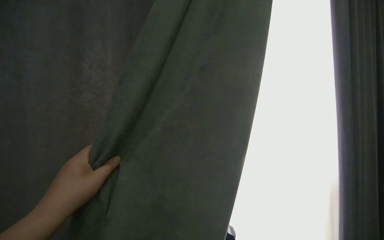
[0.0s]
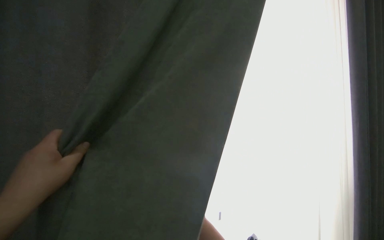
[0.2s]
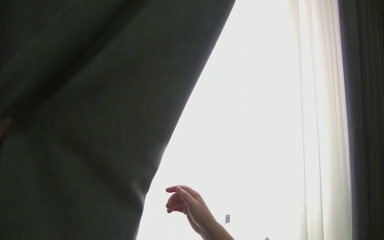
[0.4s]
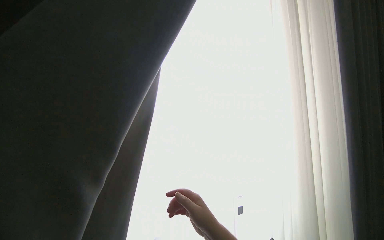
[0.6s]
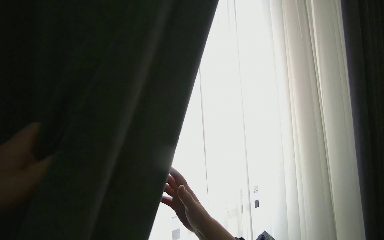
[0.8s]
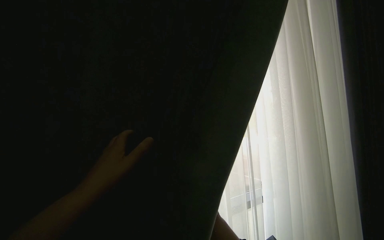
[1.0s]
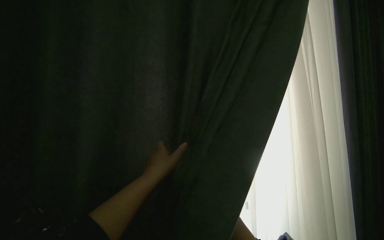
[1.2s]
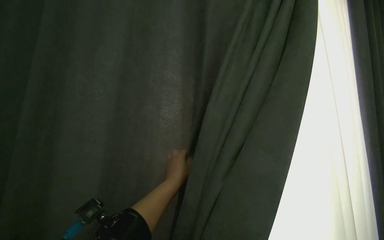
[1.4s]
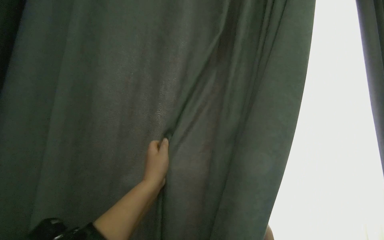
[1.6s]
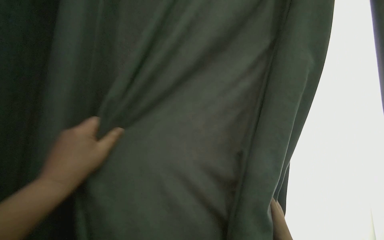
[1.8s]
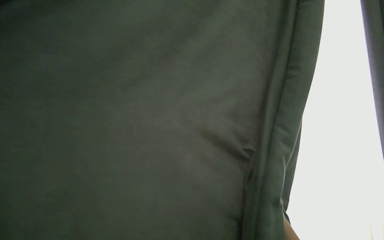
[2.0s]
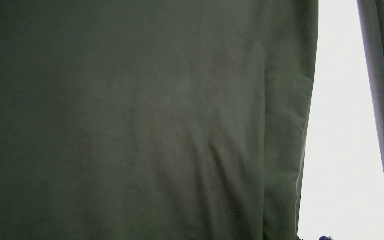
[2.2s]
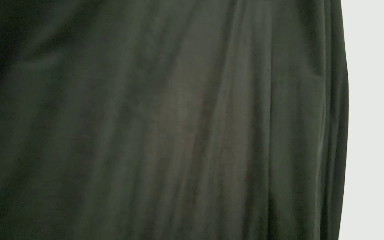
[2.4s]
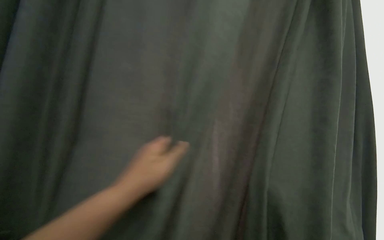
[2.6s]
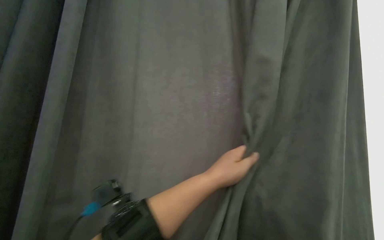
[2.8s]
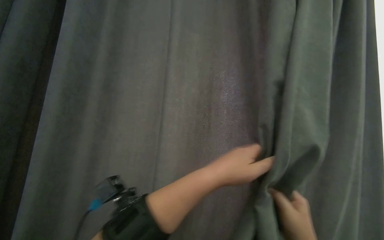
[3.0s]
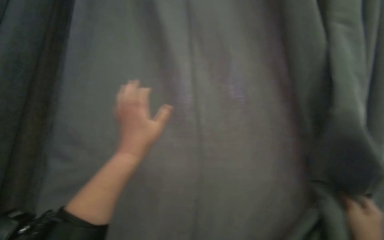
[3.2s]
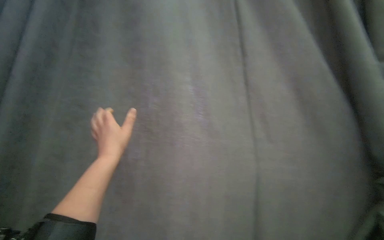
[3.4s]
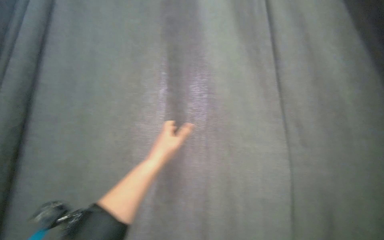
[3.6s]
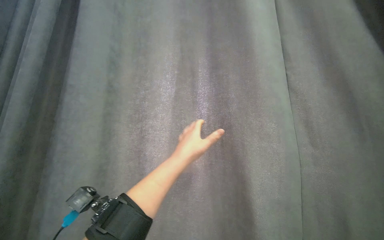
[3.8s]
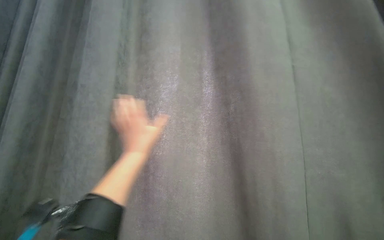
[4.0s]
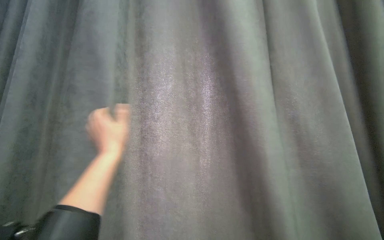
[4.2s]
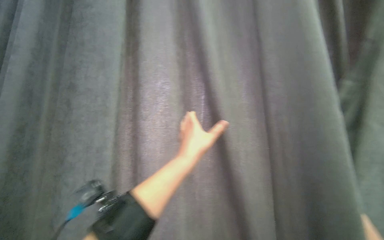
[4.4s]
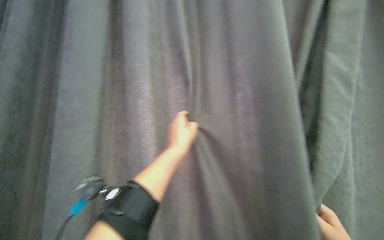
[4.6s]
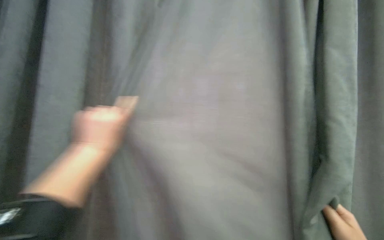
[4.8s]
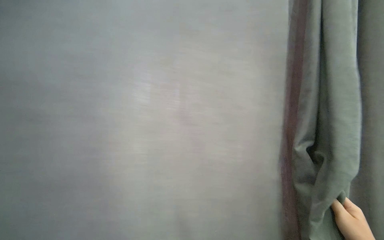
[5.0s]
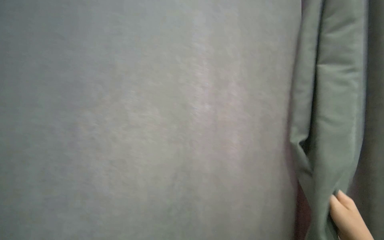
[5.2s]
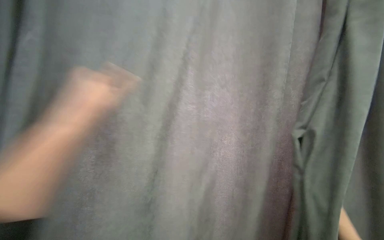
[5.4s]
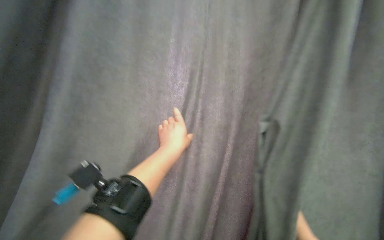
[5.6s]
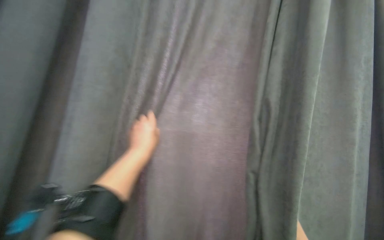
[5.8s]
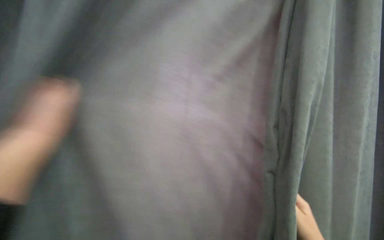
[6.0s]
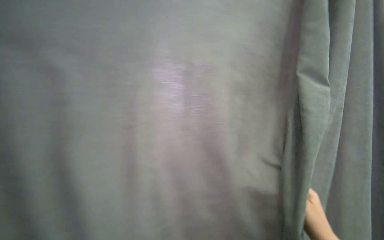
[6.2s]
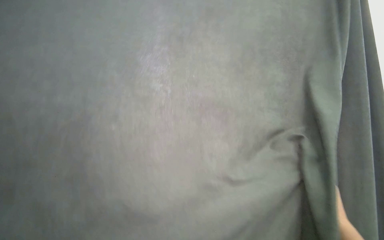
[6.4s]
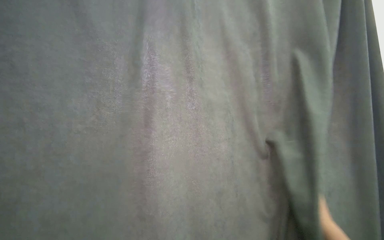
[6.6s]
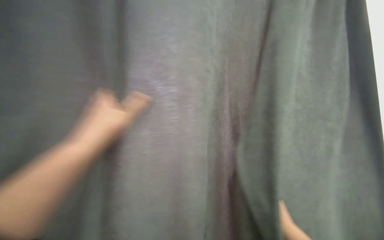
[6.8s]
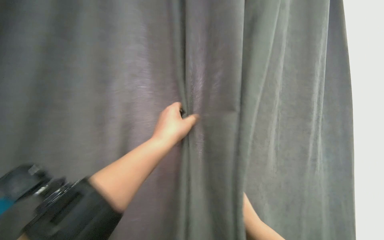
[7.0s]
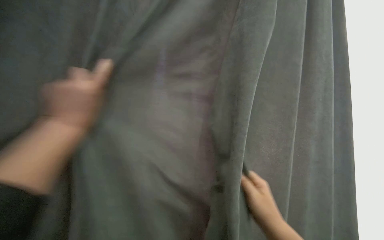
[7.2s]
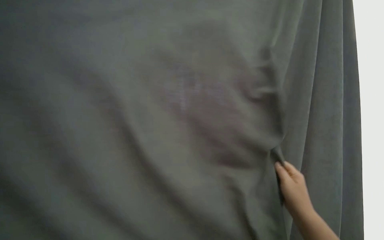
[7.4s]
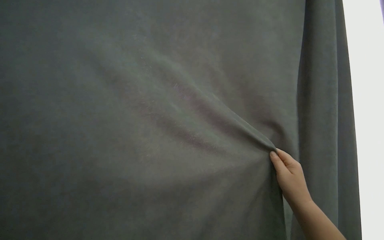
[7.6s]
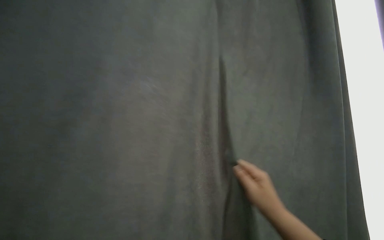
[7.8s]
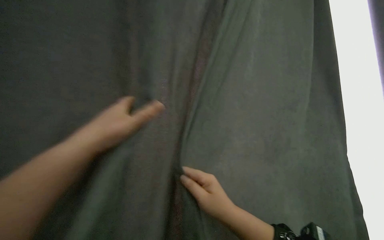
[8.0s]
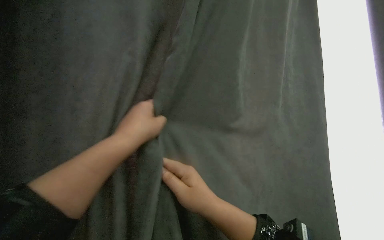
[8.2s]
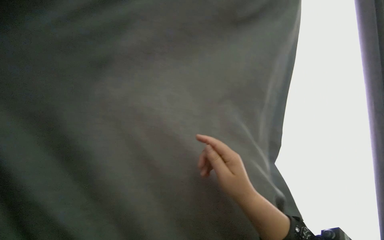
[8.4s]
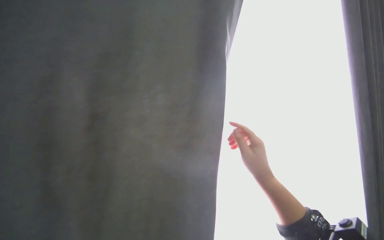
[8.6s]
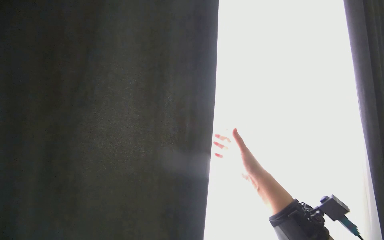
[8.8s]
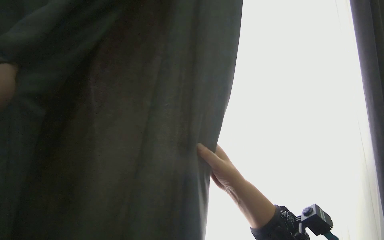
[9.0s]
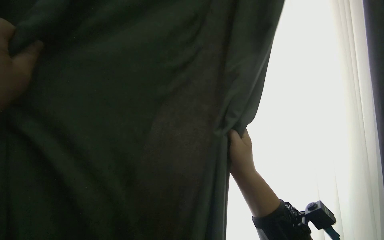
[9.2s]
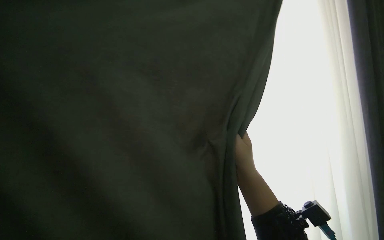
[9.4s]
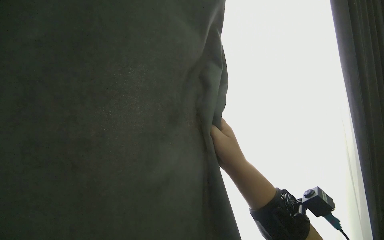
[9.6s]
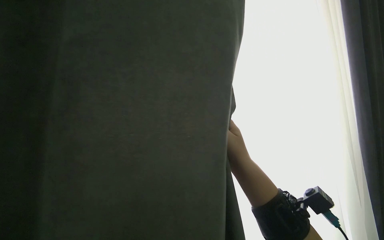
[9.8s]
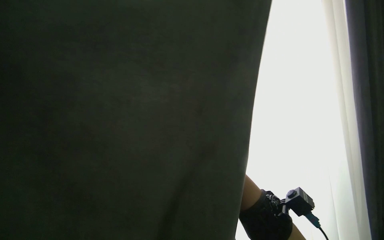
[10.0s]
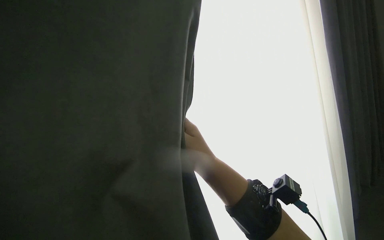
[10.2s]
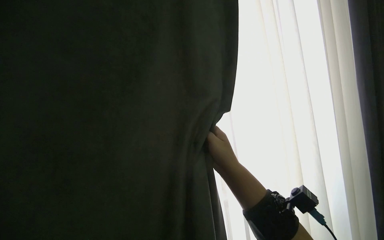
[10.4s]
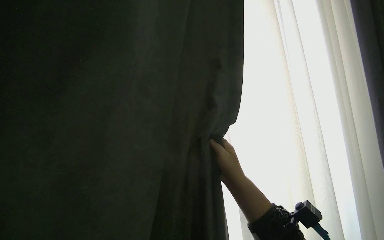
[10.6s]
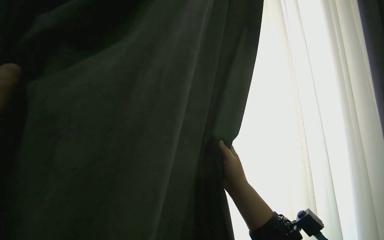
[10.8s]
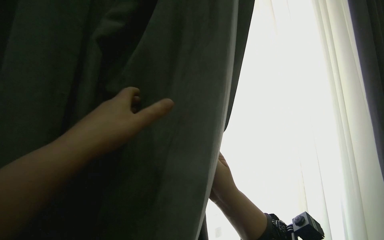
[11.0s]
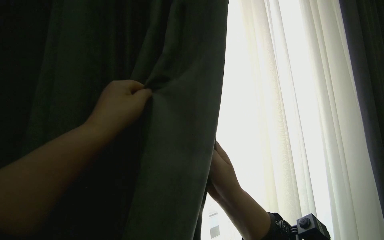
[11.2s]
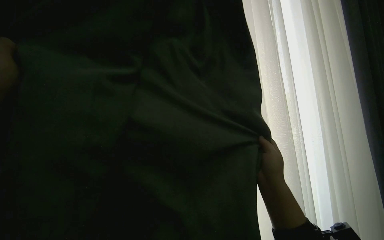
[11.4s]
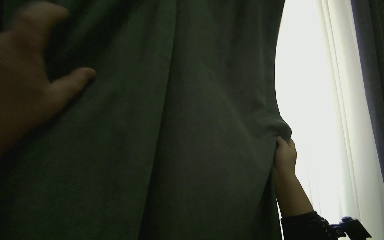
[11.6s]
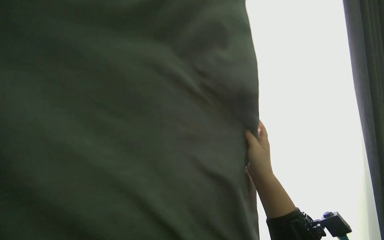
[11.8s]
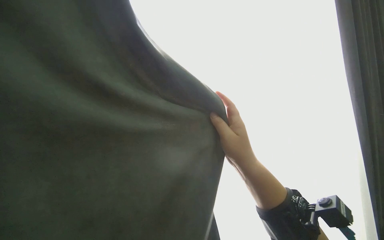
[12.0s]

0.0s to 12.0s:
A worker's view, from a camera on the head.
Job: organizing items.
The whole recording: Pulling room curtains. The worker pulls and adjusts the grey and white curtains across the window.
10.4s to 12.0s: The right hand travels to the right and back again, about 15 cm each way.

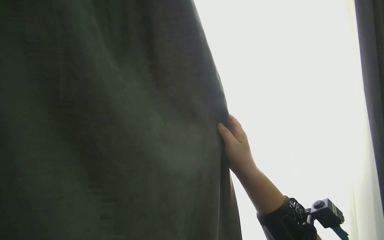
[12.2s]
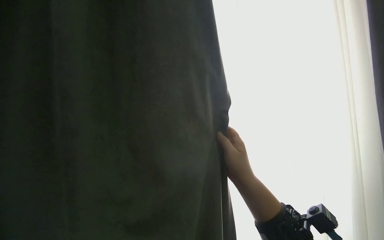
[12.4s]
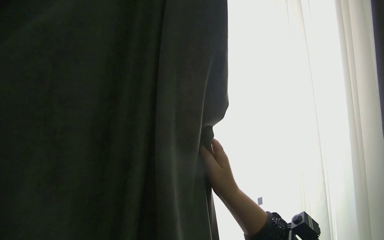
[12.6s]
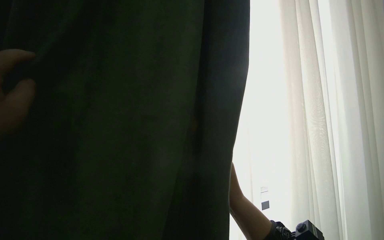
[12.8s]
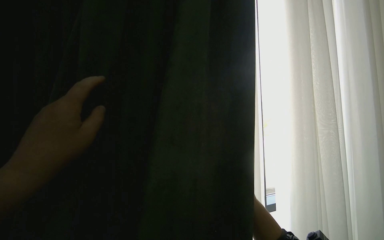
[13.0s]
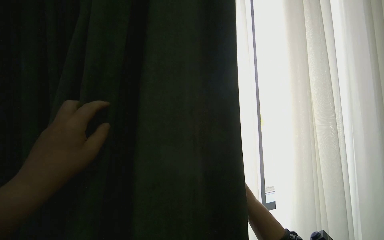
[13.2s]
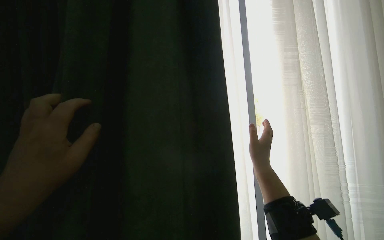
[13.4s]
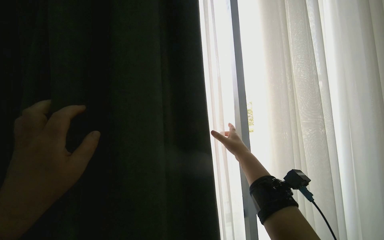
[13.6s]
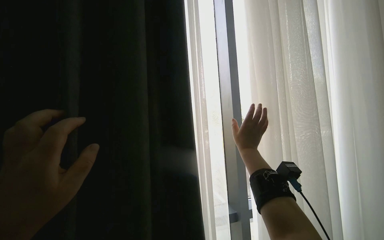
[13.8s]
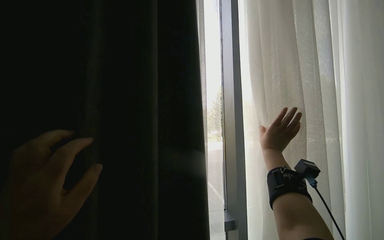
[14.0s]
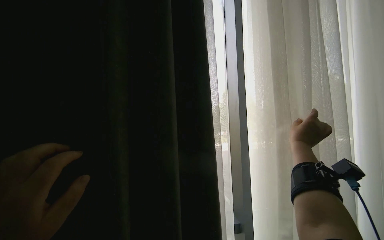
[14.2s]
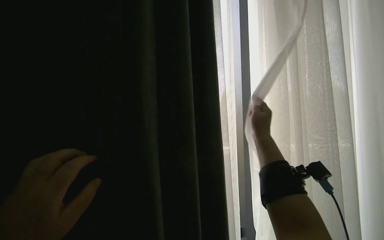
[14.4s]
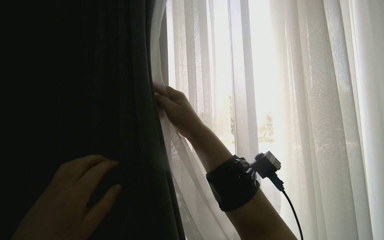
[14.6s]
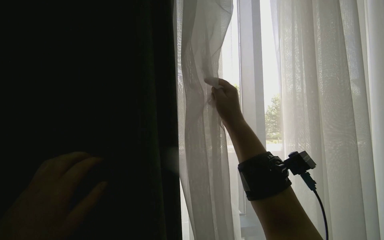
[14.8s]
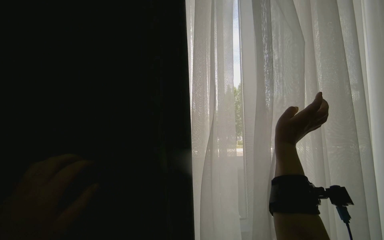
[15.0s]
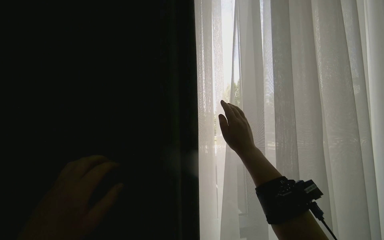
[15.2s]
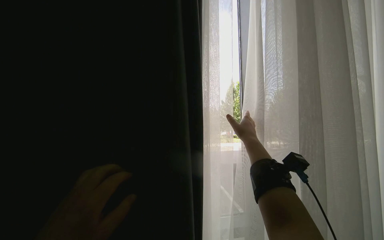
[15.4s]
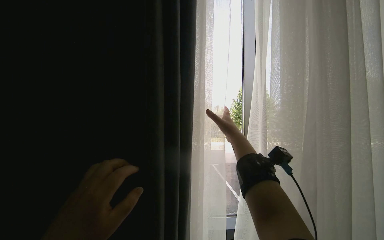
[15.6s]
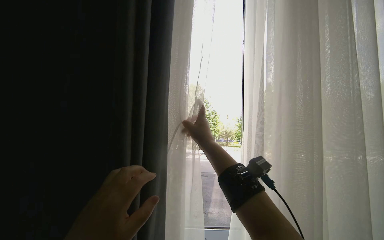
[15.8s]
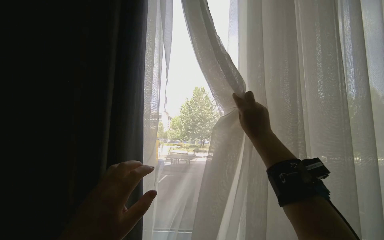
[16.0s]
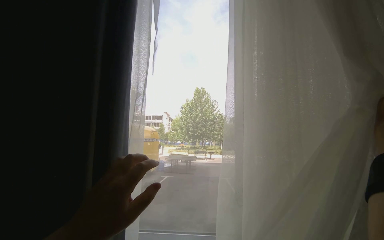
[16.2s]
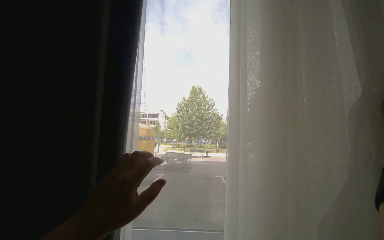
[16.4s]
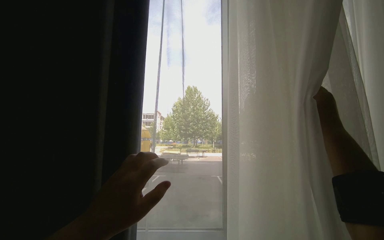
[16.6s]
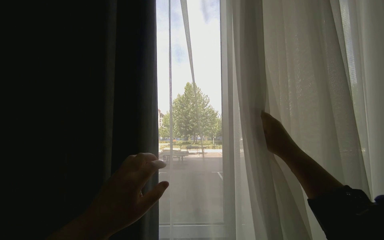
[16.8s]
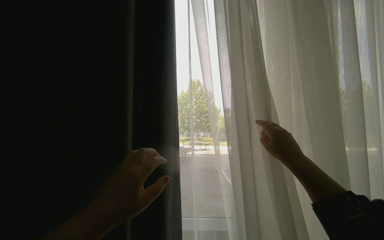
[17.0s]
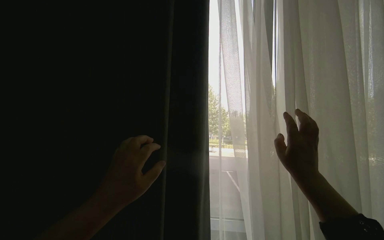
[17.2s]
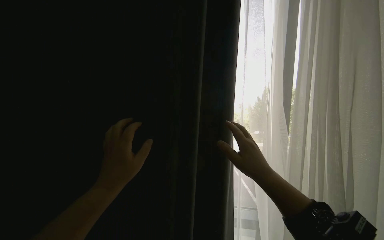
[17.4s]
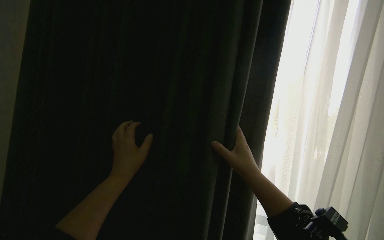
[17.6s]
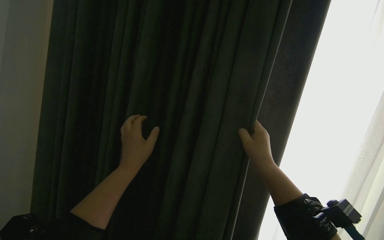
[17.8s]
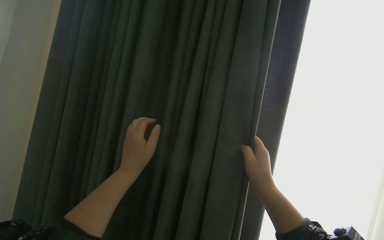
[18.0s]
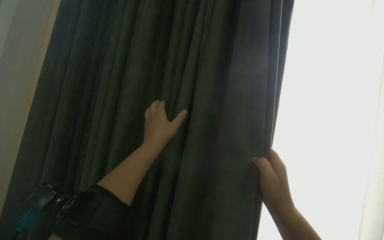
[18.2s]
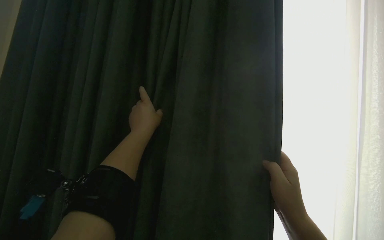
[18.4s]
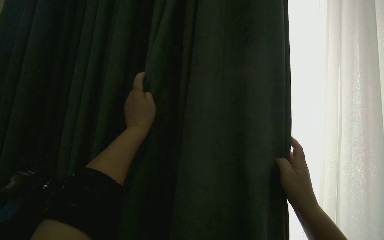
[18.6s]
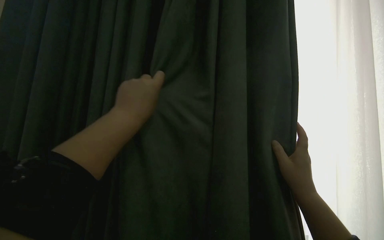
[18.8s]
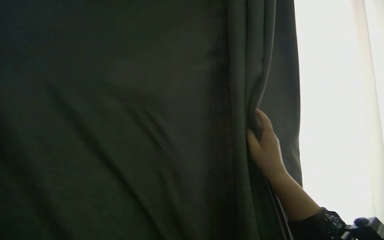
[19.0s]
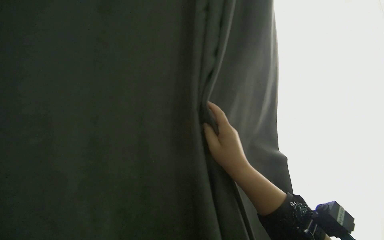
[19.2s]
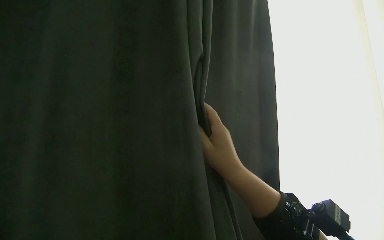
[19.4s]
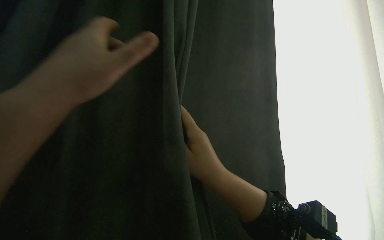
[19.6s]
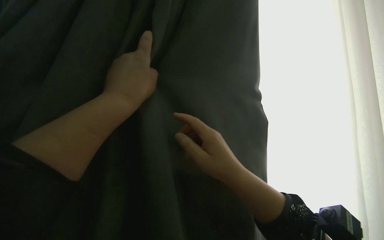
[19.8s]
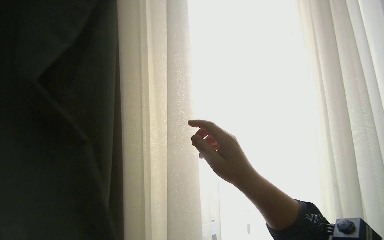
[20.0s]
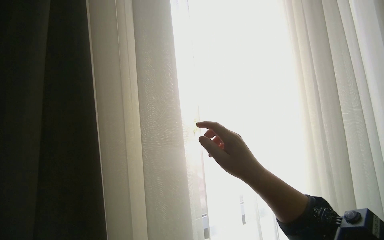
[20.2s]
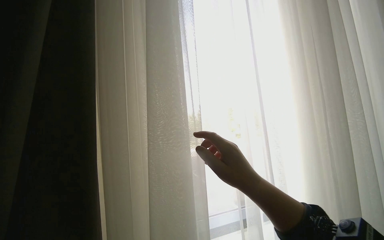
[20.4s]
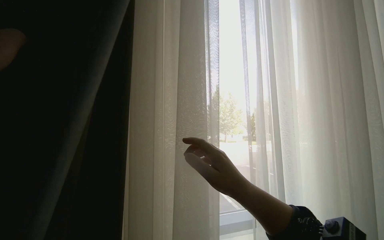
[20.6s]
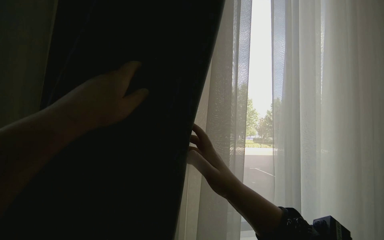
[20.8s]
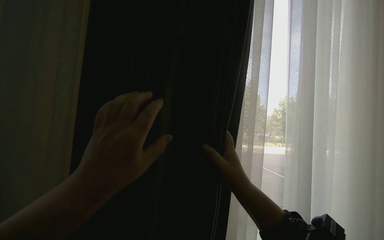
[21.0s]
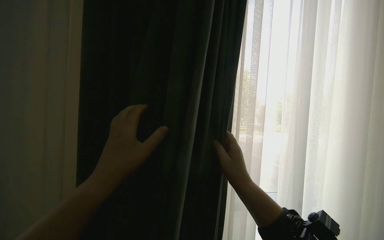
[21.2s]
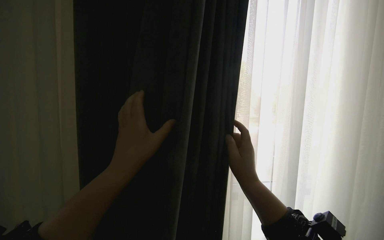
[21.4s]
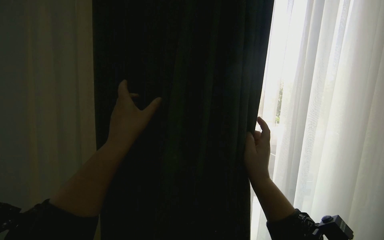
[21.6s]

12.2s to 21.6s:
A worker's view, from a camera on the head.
Job: organizing items.
The whole recording: Pulling room curtains. The worker pulls and adjusts the grey and white curtains across the window.
12.2s to 13.8s: The right hand goes nearer and farther, roughly 25 cm each way, reversing 2 times.
13.8s to 15.4s: The right hand moves roughly 15 cm to the right and comes back.
17.0s to 18.4s: The left hand heads up the picture and farther from the camera, covering about 15 cm.
18.4s to 20.0s: The camera sweeps to the right, by about 20 degrees.
20.0s to 21.6s: The right hand shifts roughly 10 cm farther from the camera.
